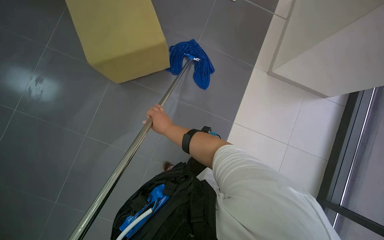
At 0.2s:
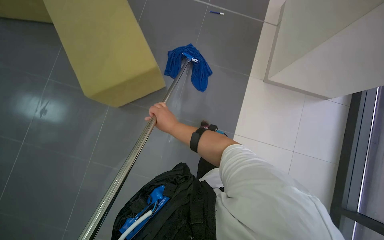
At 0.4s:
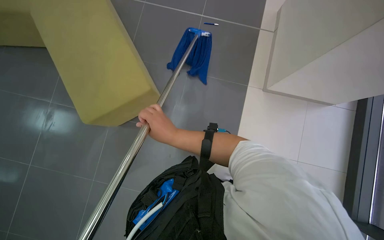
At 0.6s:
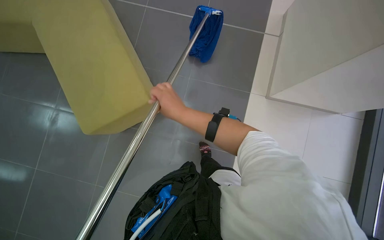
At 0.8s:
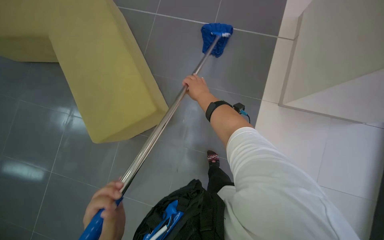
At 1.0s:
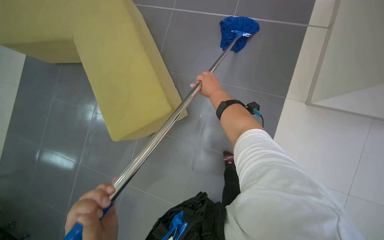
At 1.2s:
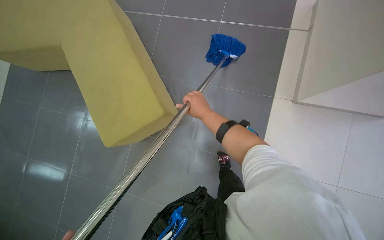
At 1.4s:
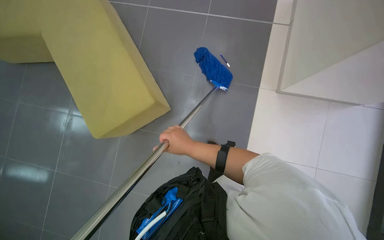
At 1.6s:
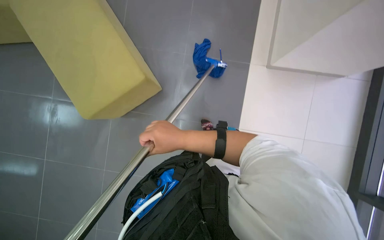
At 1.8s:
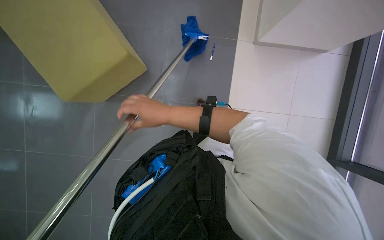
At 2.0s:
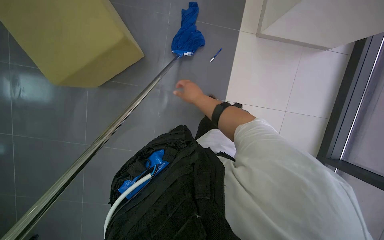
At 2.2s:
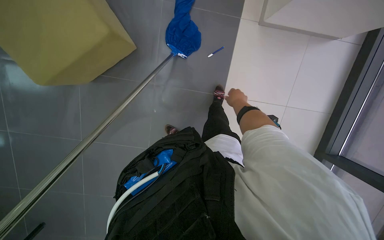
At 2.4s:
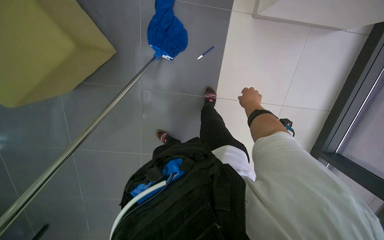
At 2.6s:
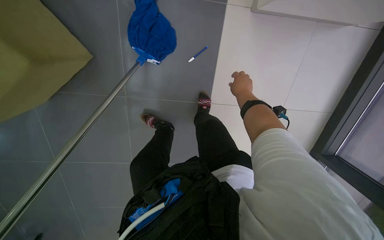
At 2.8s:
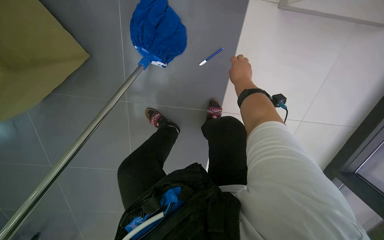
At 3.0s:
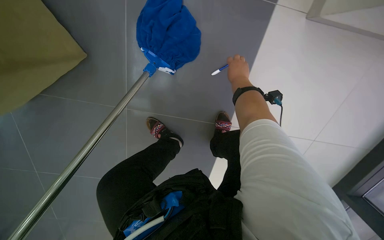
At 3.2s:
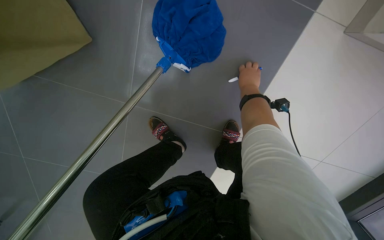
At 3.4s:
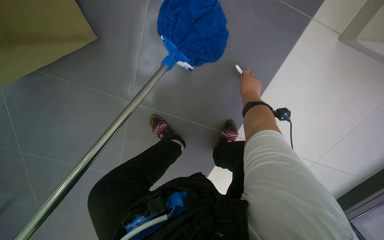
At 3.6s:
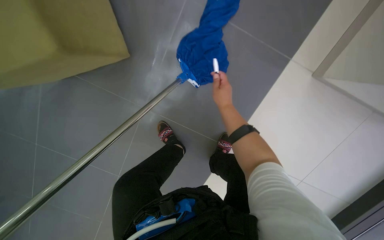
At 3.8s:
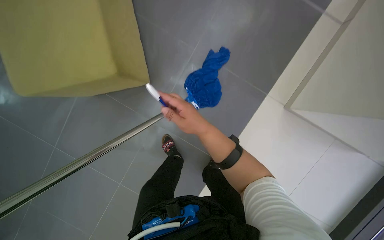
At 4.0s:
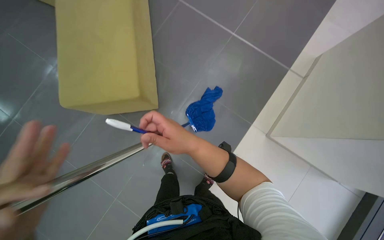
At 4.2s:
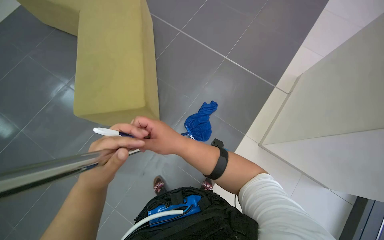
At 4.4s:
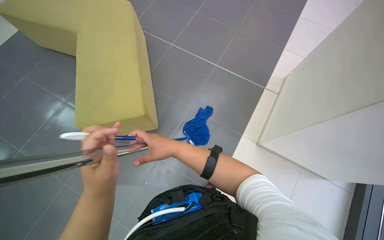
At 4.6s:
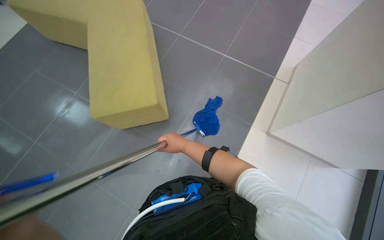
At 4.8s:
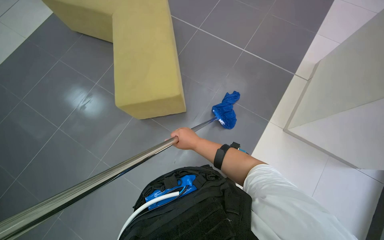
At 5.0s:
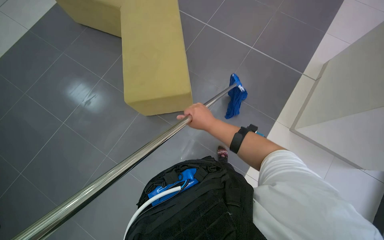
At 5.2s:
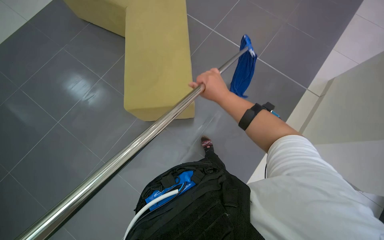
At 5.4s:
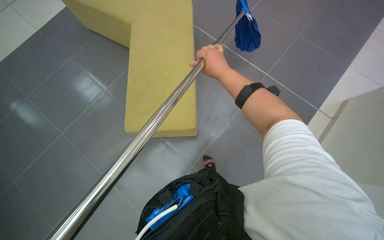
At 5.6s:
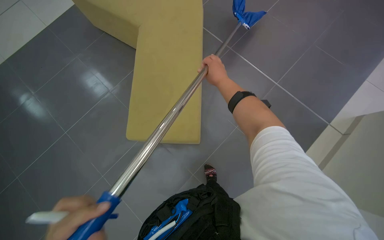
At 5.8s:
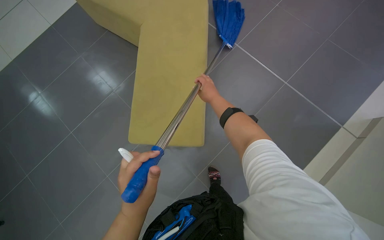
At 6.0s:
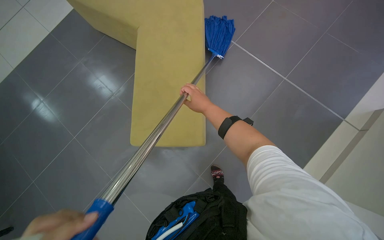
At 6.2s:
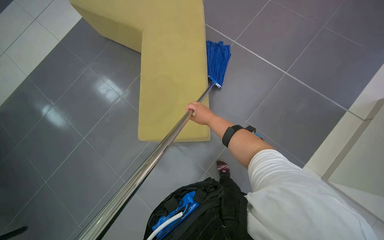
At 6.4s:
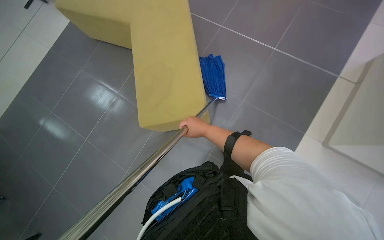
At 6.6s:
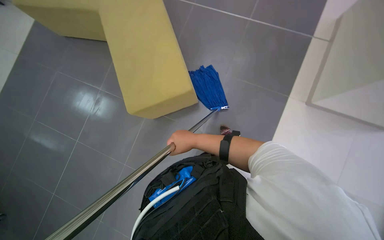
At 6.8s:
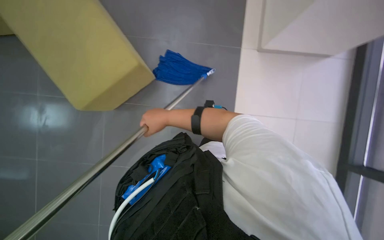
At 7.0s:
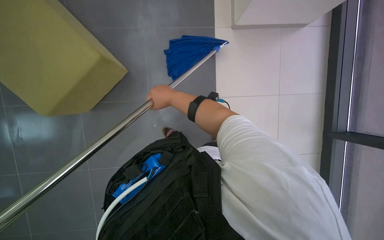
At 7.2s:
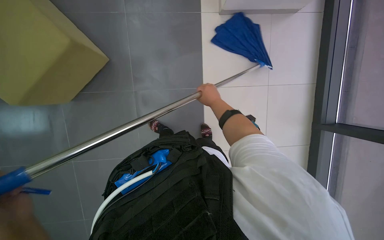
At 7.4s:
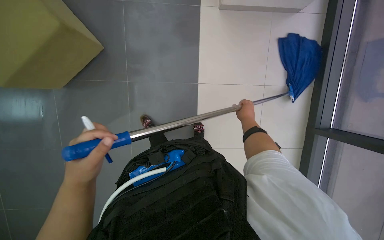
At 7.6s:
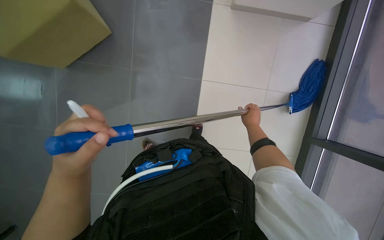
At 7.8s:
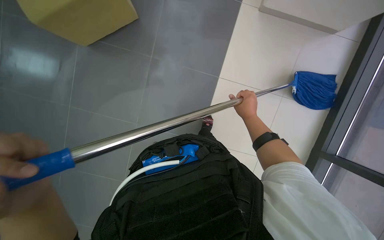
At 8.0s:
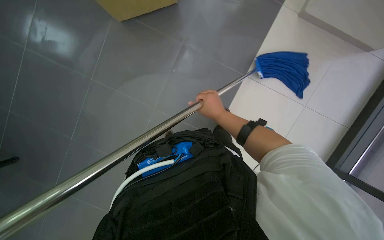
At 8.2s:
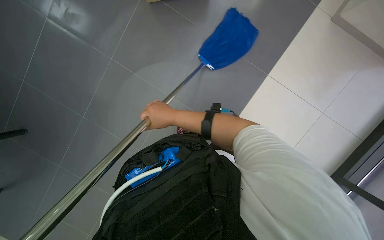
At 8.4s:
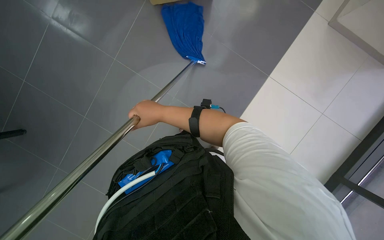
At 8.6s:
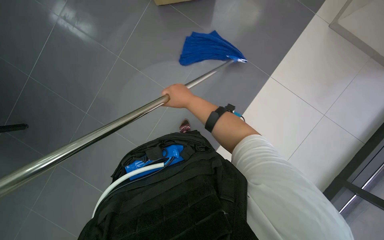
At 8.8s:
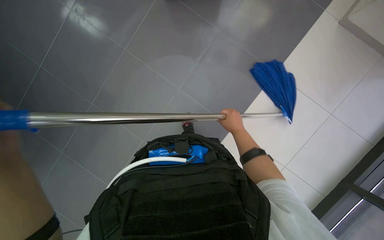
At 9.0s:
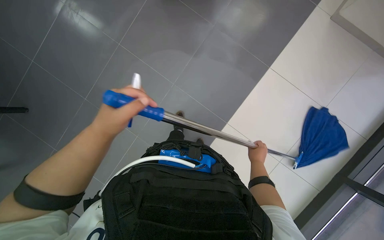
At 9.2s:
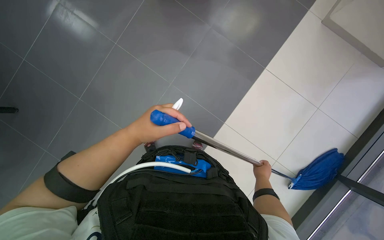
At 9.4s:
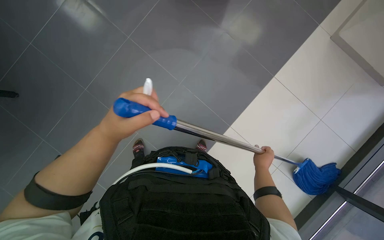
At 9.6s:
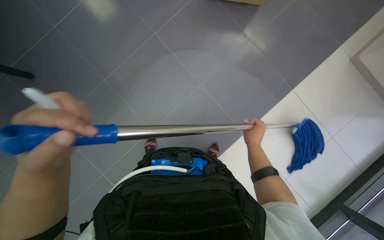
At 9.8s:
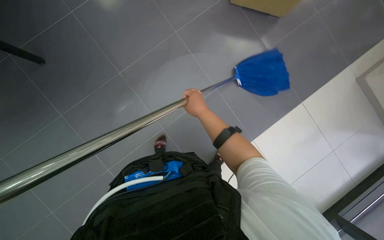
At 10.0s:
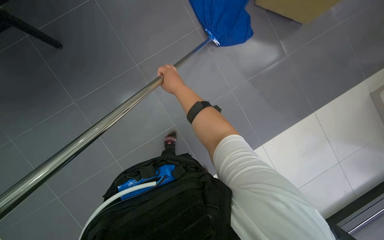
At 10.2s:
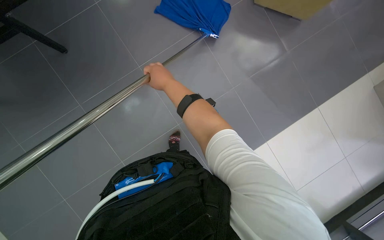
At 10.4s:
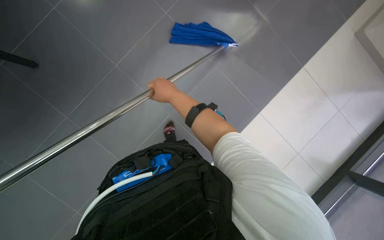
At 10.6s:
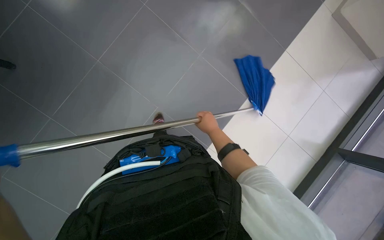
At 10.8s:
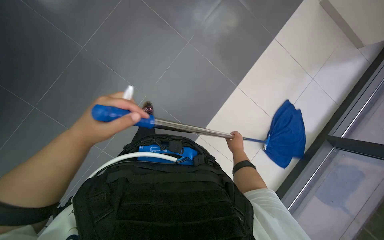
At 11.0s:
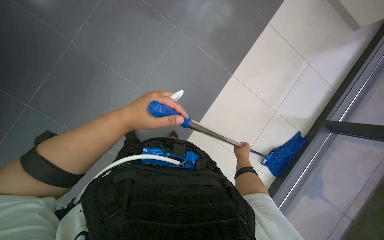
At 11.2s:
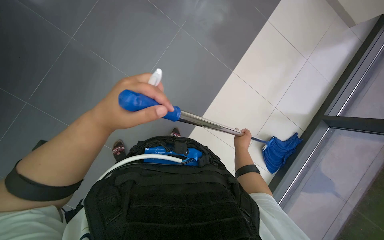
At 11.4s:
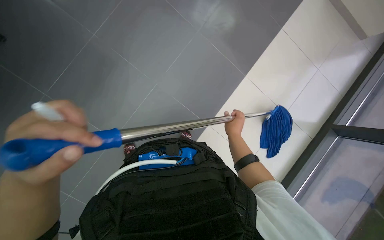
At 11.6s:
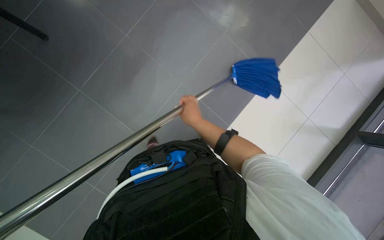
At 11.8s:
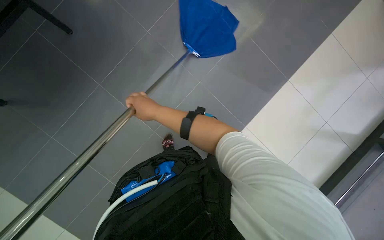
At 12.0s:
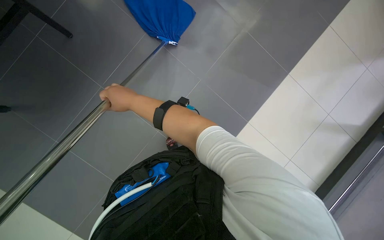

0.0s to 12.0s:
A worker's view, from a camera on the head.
Job: mopping floor.
The whole recording: Mopping floor with flat mop. The worker mops the floor with a flat mop, periodically rinsing and wringing it in the cleaning cart.
0.0s to 1.6s: The right hand travels up the picture and back again, approximately 15 cm each way.
1.6s to 3.0s: The view tilts some 15 degrees downward. The right hand shifts approximately 50 cm farther from the camera, up the picture and to the right.
3.0s to 4.4s: The camera travels some 60 cm. The view tips upward by roughly 40 degrees.
4.4s to 6.0s: The right hand goes about 20 cm up the picture.
7.6s to 9.0s: The right hand heads down the picture, covering some 20 cm, and travels to the left and back again, approximately 20 cm each way.

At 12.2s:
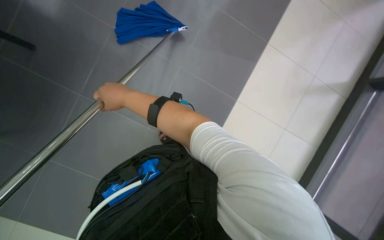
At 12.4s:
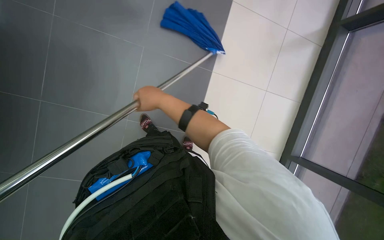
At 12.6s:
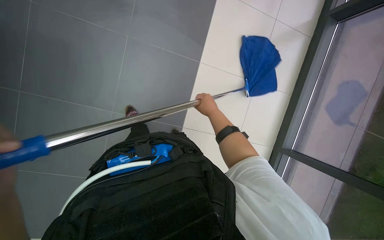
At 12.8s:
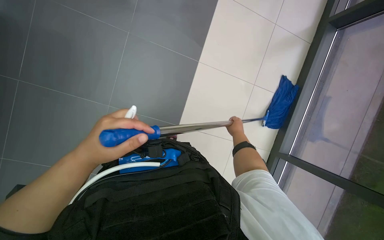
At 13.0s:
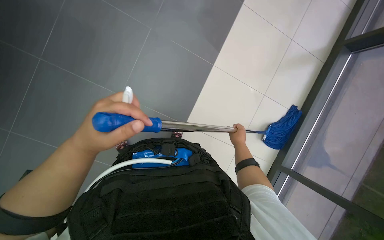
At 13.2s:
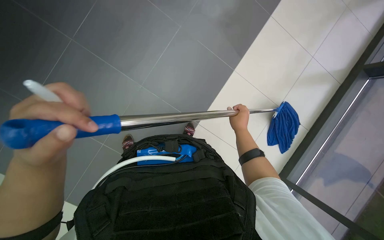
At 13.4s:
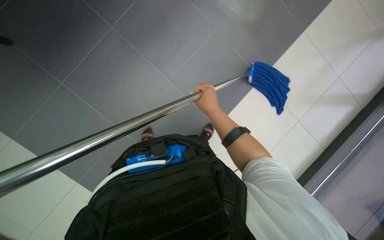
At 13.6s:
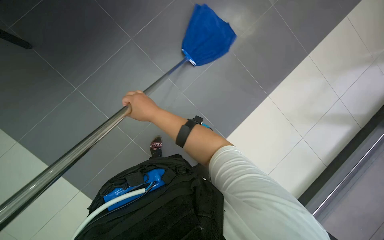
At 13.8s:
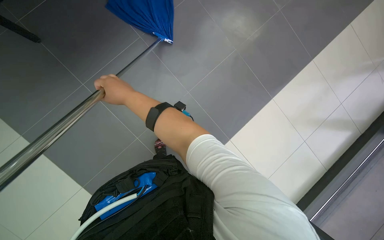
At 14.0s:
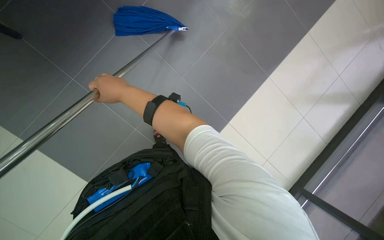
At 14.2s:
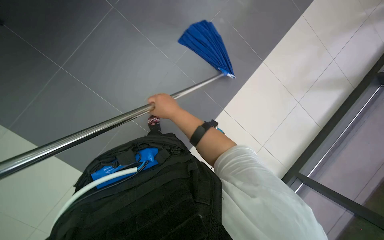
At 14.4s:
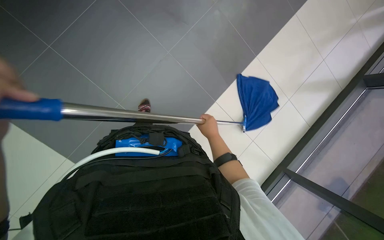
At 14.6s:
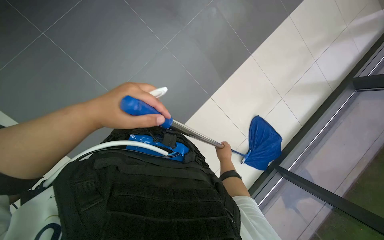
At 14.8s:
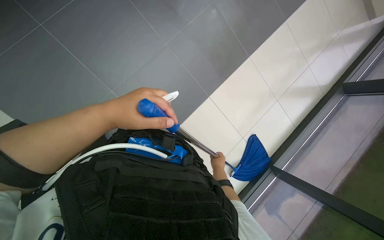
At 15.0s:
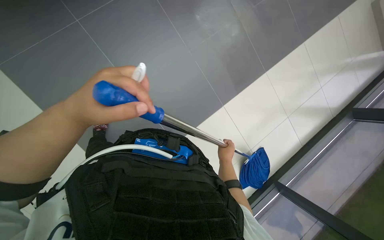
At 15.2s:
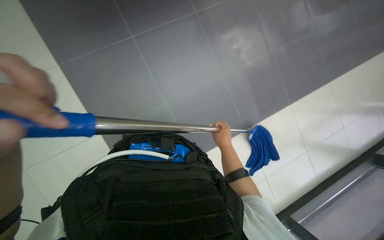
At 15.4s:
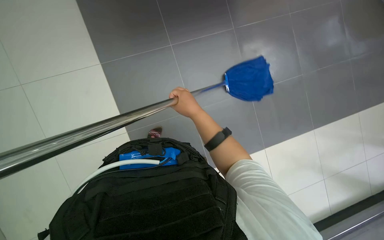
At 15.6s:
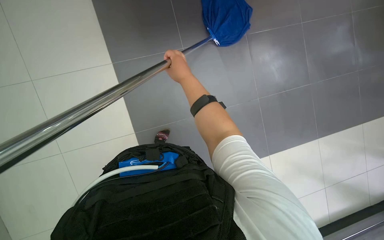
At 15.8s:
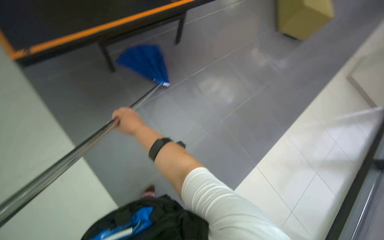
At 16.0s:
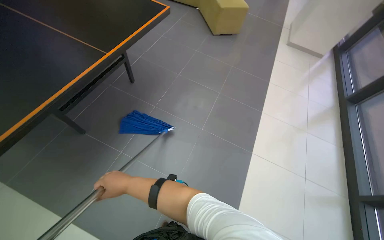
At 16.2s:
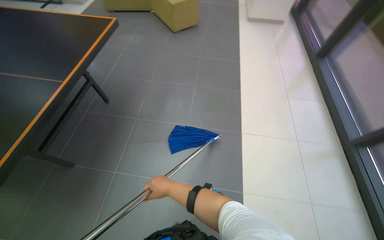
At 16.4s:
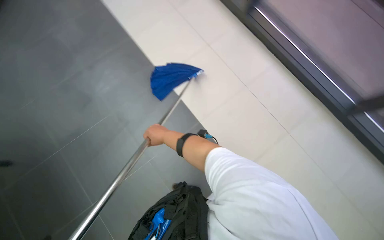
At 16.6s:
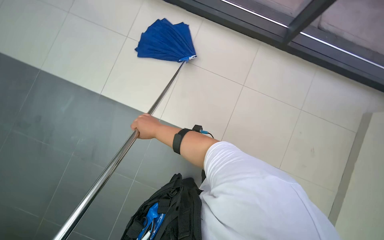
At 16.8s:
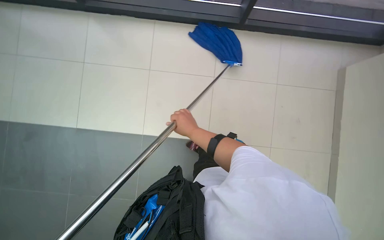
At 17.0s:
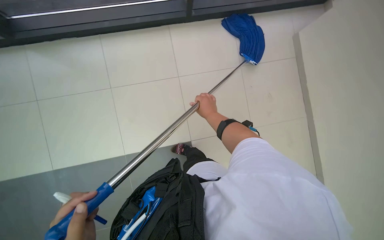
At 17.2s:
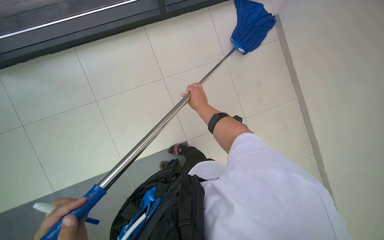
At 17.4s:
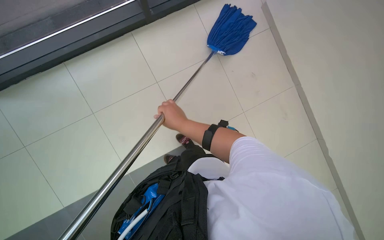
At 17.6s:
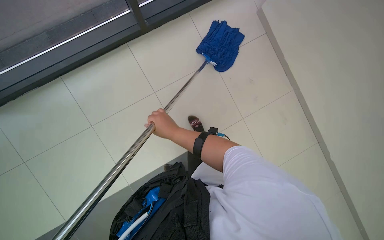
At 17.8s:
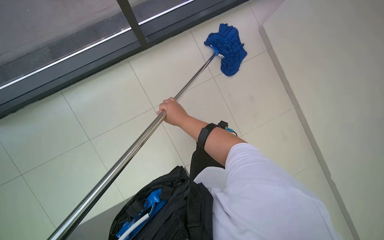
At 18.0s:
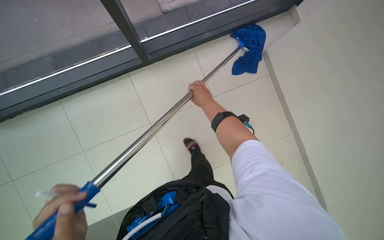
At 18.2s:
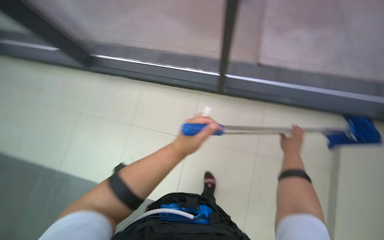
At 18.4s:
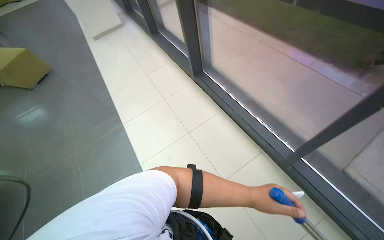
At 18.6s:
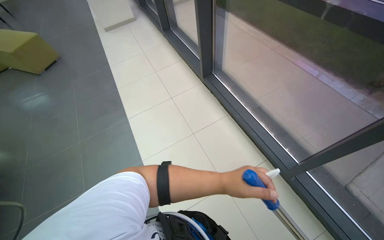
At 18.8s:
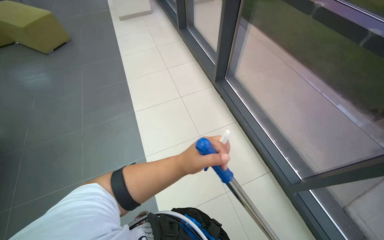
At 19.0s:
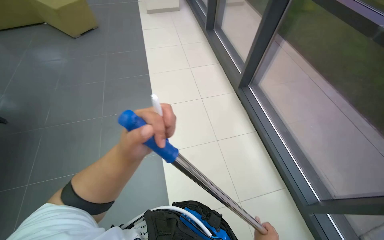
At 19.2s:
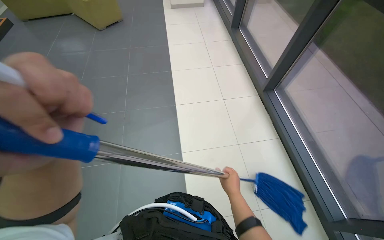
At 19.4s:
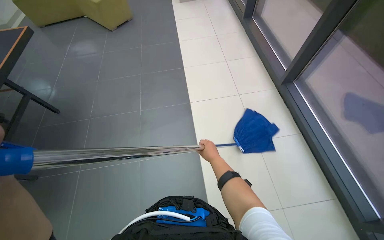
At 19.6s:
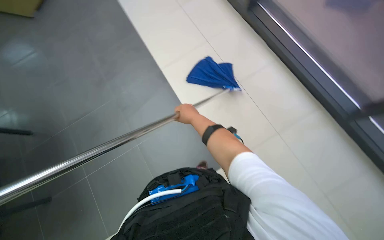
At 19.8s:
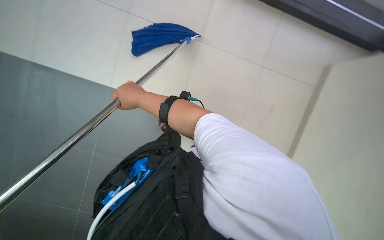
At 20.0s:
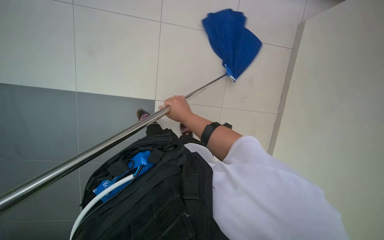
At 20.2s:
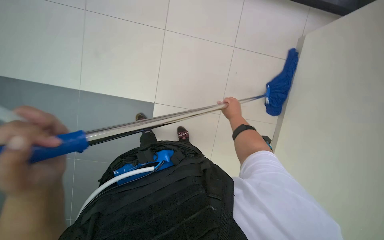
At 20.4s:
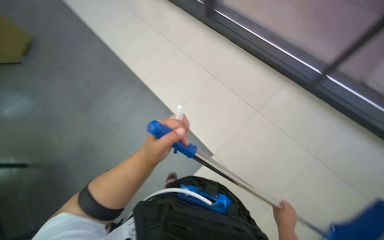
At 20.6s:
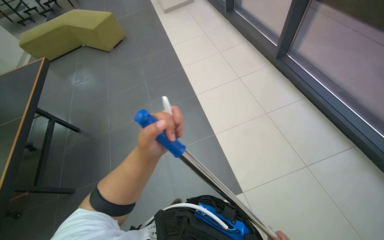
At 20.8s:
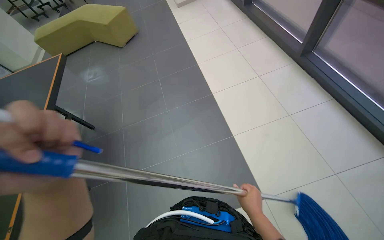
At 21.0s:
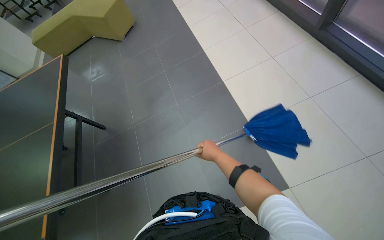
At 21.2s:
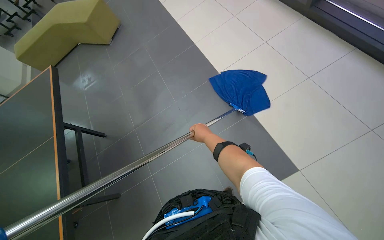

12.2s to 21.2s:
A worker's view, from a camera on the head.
Job: mopping floor.
The whole recording: Mopping floor with flat mop. The worker mops the floor with a flat mop, periodically rinsing and wringing it in the cleaning cart.
12.2s to 13.8s: The right hand reaches roughly 40 cm to the right, then returns.
13.8s to 15.2s: The right hand heads to the right, down the picture and farther from the camera, covering approximately 30 cm.
15.2s to 16.6s: The head rotates approximately 80 degrees to the right. The wearer looks roughly 15 degrees further upward.
16.6s to 18.2s: The wearer looks some 20 degrees further upward.
18.2s to 19.8s: The camera is carried about 50 cm. The camera pitches downward, by roughly 20 degrees.
